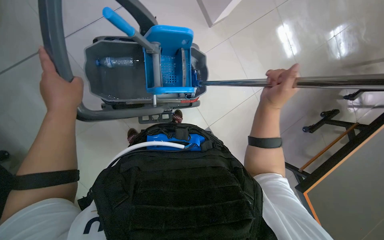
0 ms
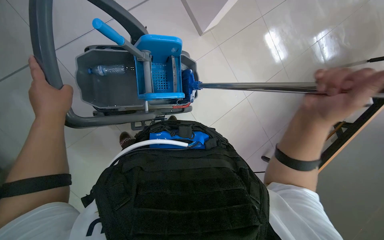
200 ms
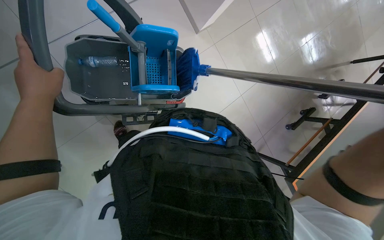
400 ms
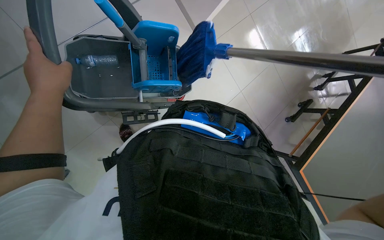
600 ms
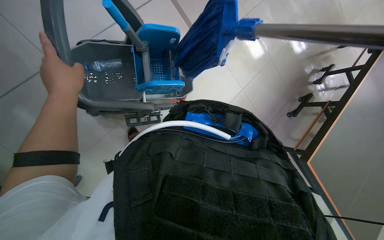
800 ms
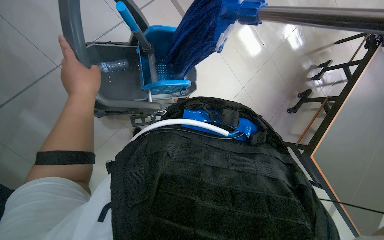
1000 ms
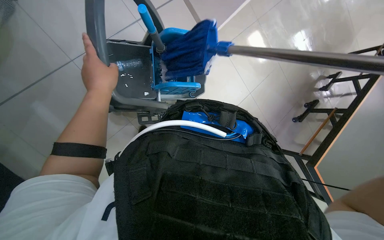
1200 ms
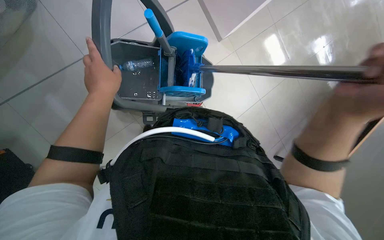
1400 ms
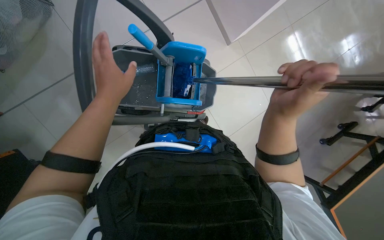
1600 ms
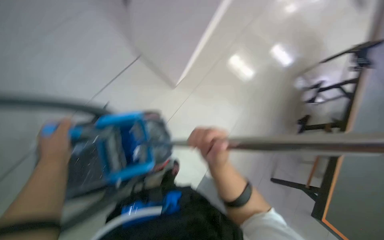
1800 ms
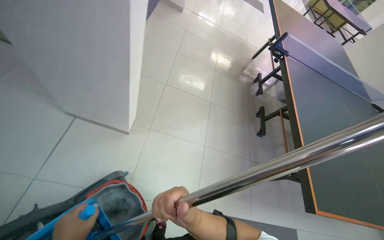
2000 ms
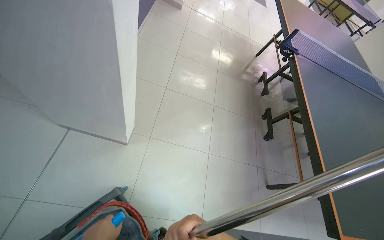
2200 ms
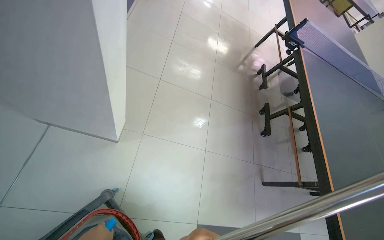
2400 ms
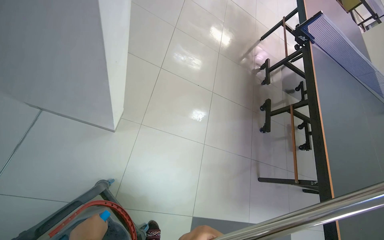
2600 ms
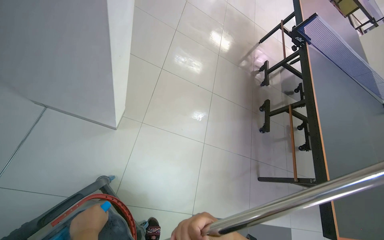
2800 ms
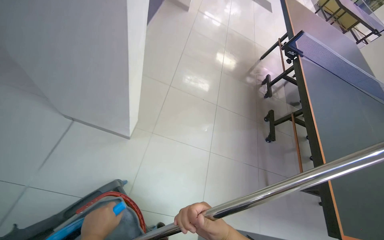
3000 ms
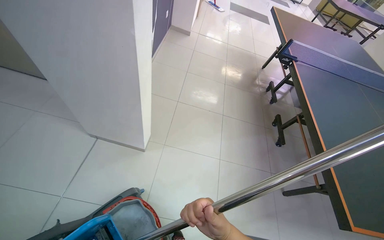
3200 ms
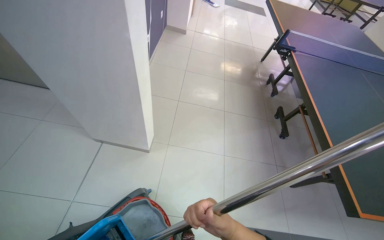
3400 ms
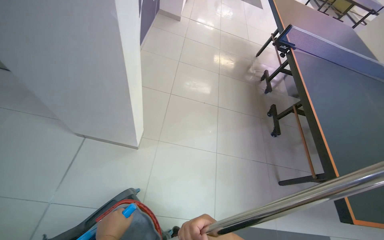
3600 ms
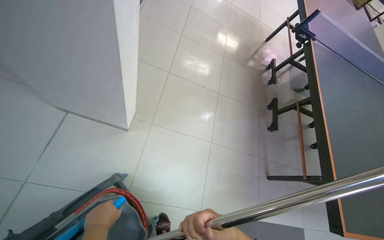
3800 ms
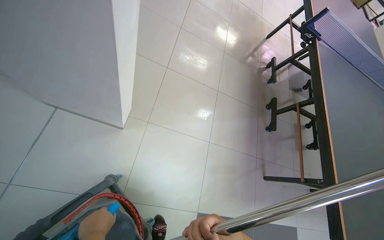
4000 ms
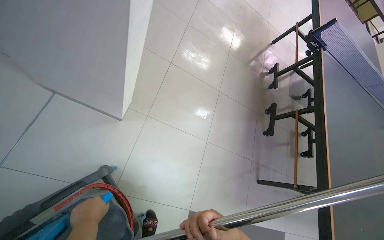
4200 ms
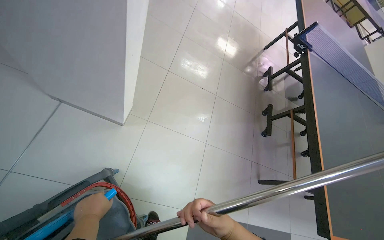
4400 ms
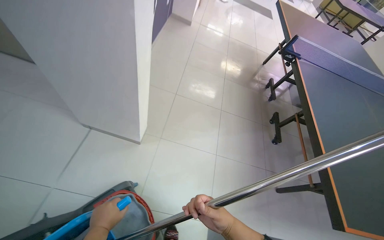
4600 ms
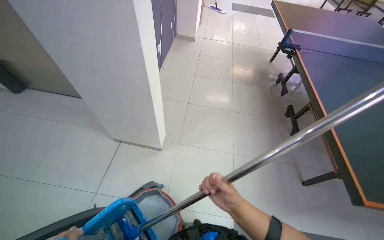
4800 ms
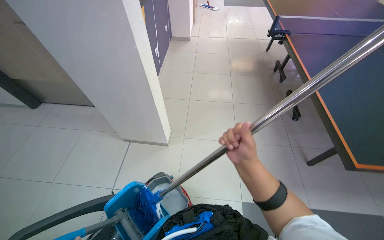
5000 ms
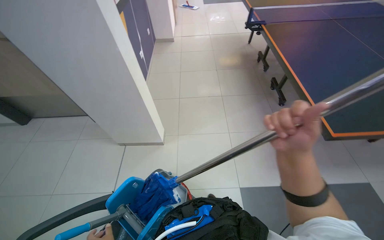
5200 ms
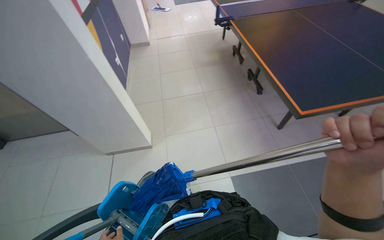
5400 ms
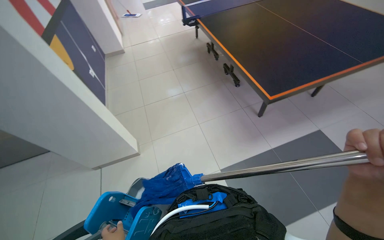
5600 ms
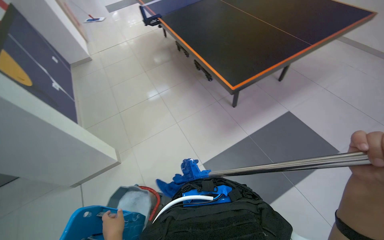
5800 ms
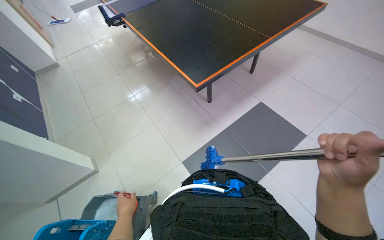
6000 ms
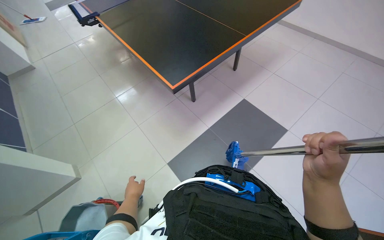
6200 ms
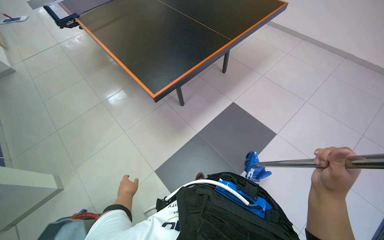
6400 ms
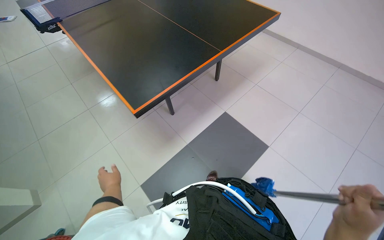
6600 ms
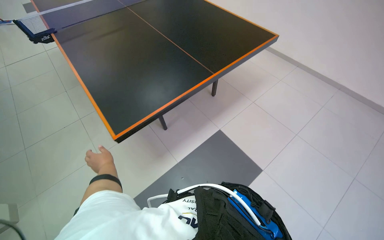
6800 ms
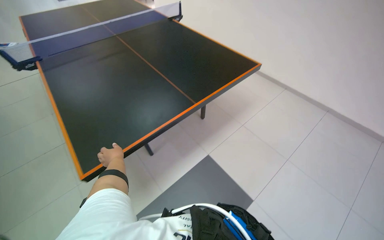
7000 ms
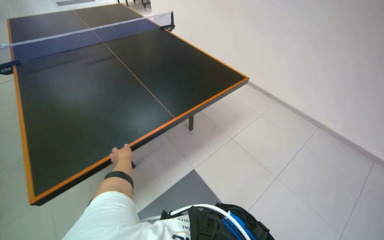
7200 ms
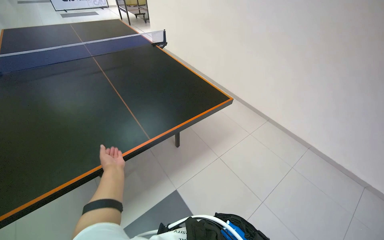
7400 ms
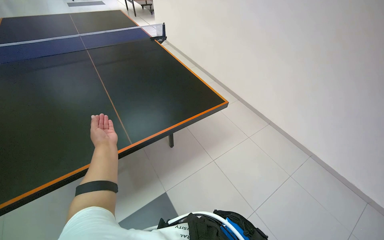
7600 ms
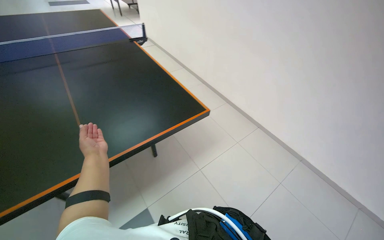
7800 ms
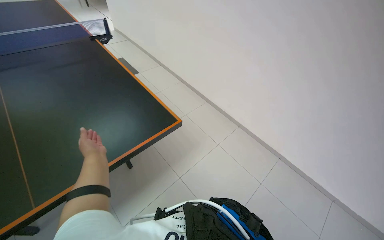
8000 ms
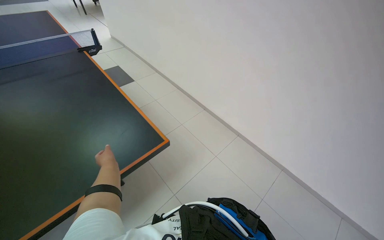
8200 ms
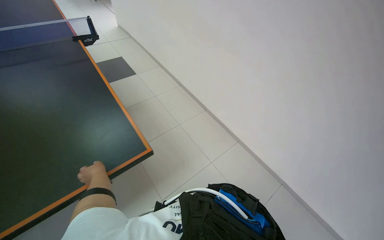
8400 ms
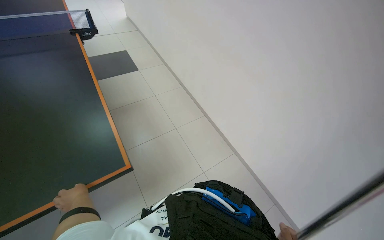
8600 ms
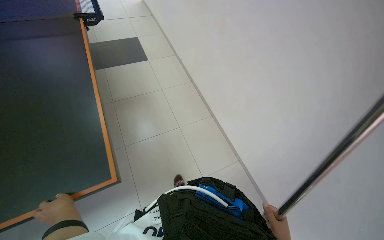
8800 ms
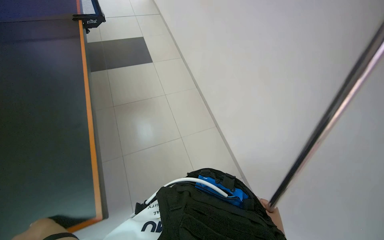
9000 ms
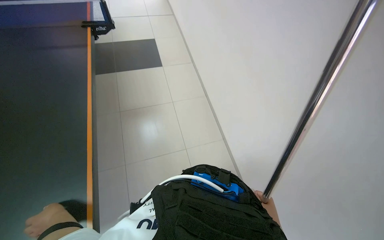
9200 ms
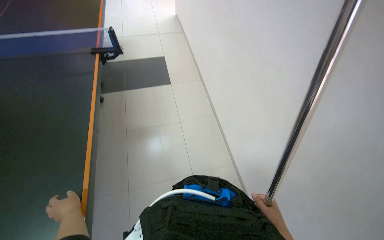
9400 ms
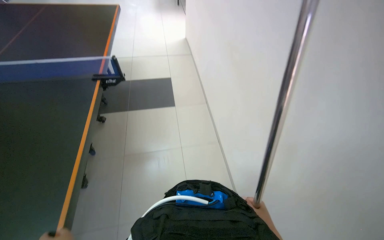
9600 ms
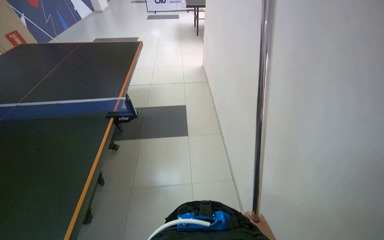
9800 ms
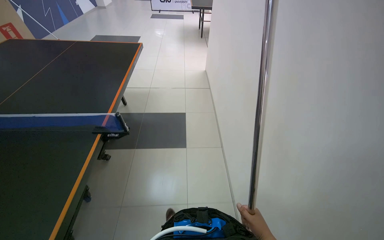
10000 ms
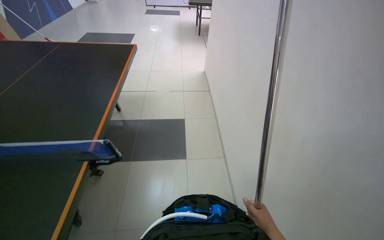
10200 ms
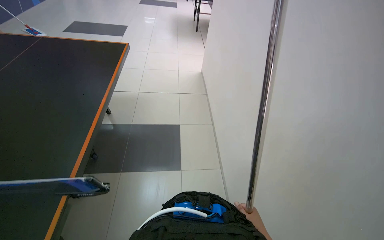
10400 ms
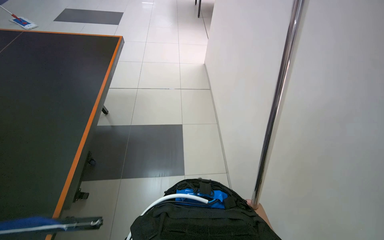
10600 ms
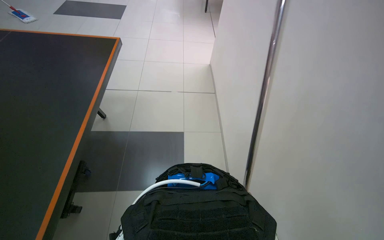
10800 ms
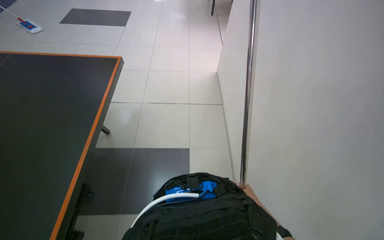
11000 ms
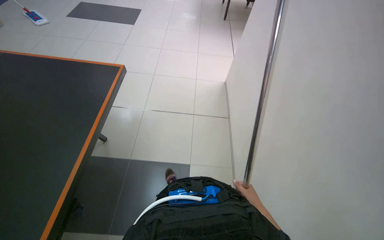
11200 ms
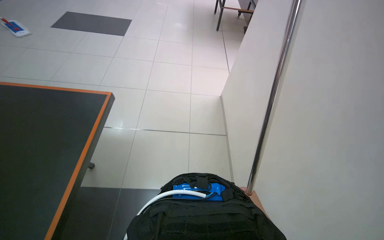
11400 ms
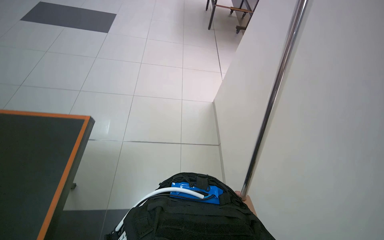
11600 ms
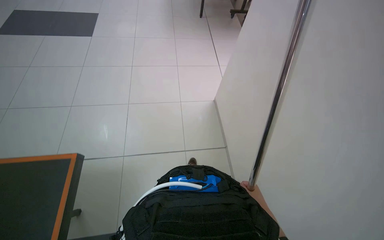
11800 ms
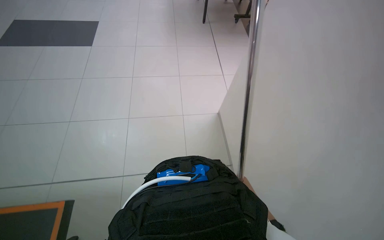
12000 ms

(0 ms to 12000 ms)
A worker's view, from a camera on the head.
Job: mopping floor.
The whole recording: Mopping floor with flat mop. The worker mops the floor with a flat mop, periodically rinsing and wringing it in the cleaning cart.
4400 ms - 6000 ms: The head travels roughly 90 cm. The scene rotates counterclockwise by some 60 degrees.
6000 ms - 7600 ms: The camera is carried roughly 1 m.
7600 ms - 9000 ms: The camera is carried roughly 1 m.
9000 ms - 10400 ms: The camera travels roughly 1 m.
10400 ms - 12000 ms: The camera is carried roughly 1.5 m.

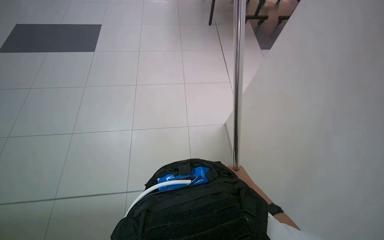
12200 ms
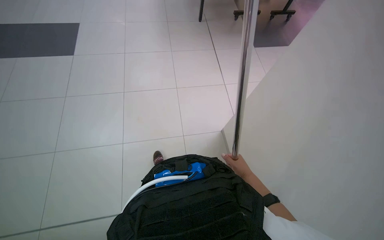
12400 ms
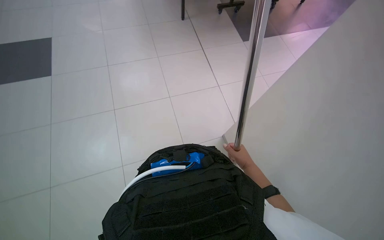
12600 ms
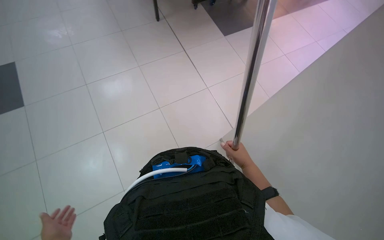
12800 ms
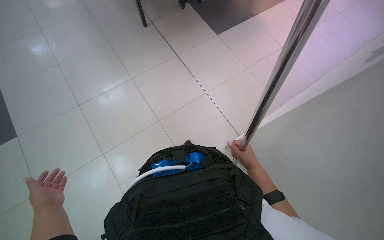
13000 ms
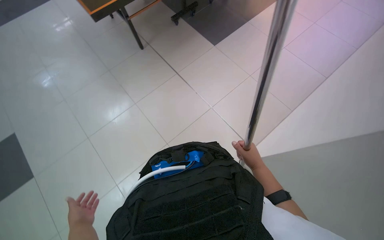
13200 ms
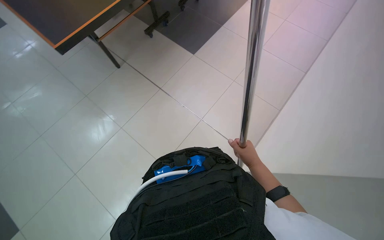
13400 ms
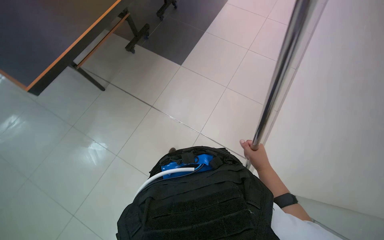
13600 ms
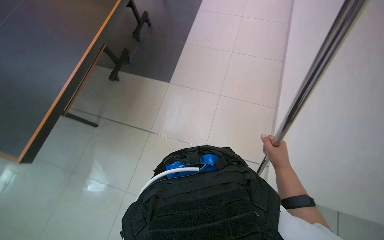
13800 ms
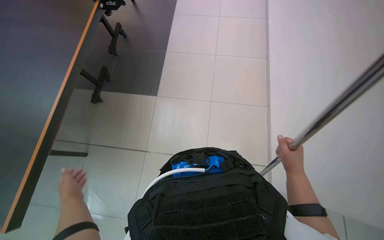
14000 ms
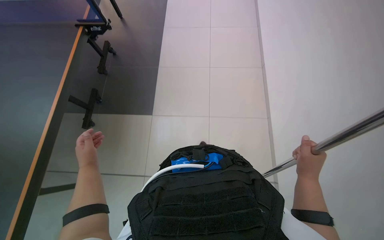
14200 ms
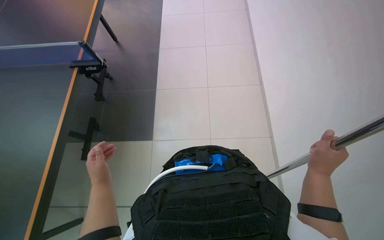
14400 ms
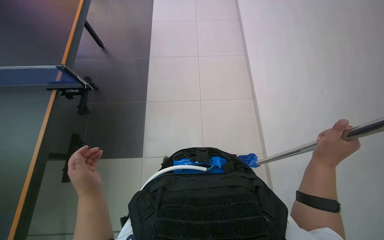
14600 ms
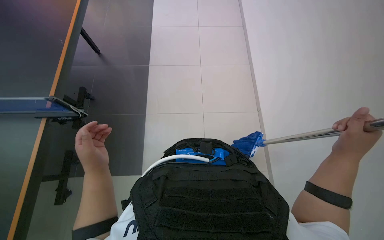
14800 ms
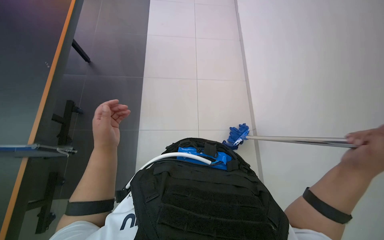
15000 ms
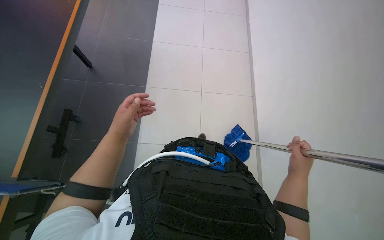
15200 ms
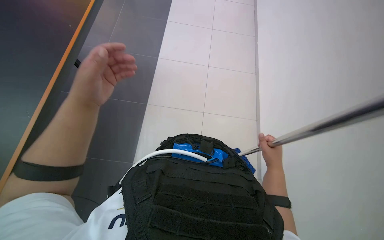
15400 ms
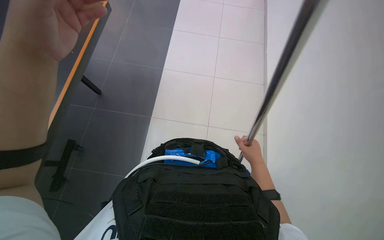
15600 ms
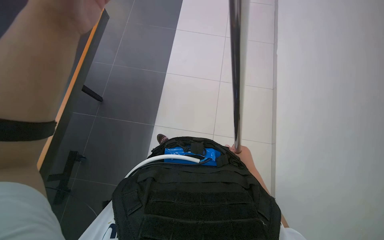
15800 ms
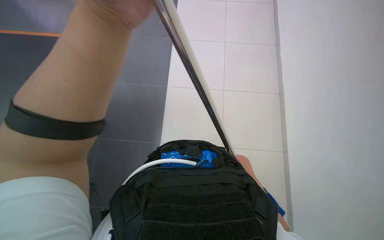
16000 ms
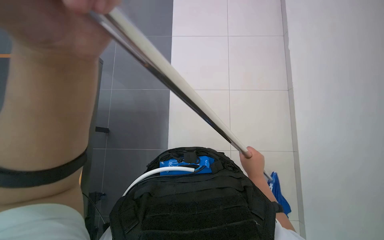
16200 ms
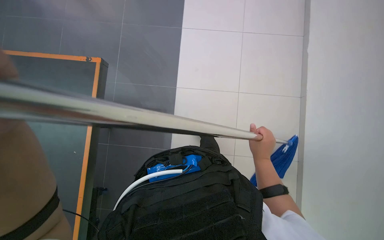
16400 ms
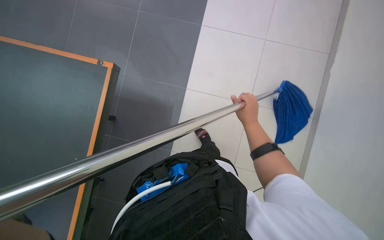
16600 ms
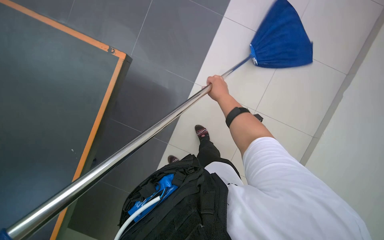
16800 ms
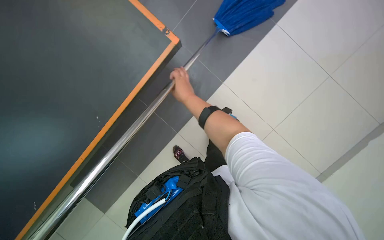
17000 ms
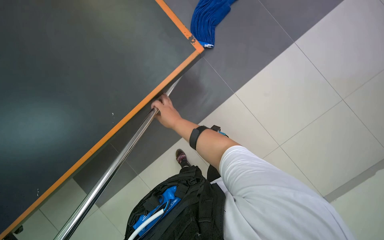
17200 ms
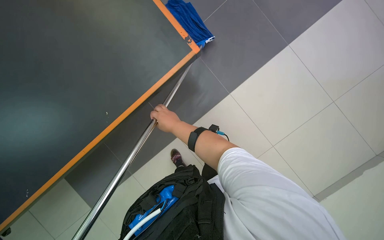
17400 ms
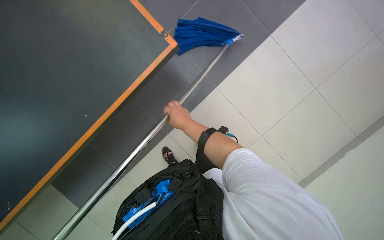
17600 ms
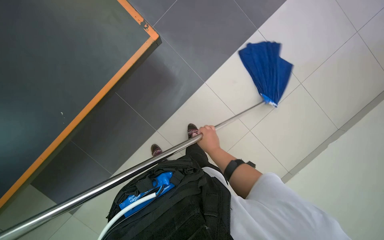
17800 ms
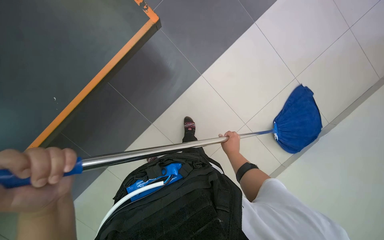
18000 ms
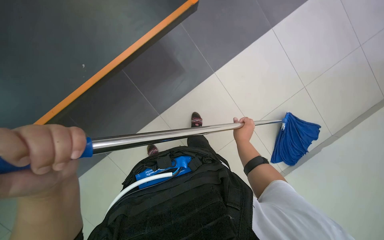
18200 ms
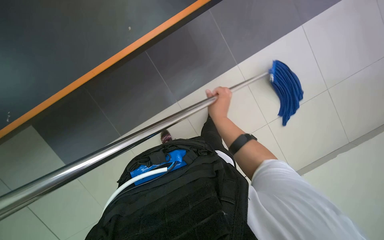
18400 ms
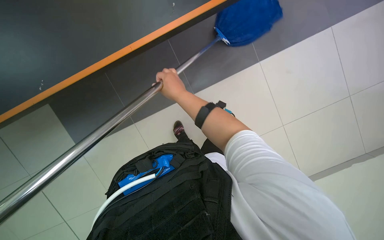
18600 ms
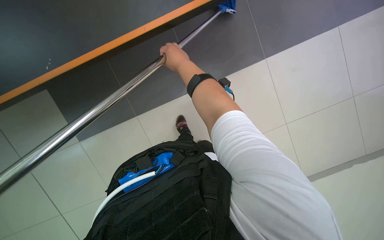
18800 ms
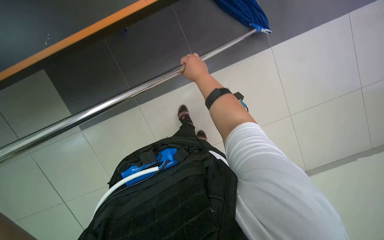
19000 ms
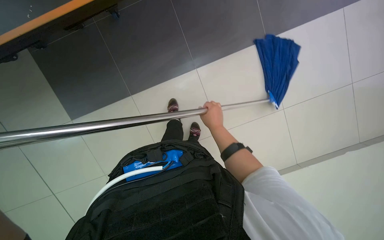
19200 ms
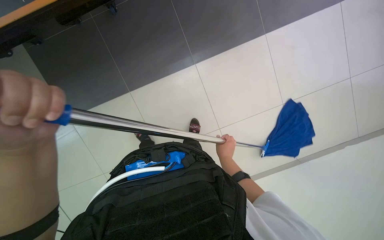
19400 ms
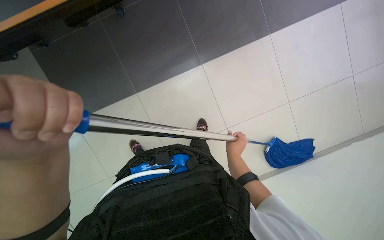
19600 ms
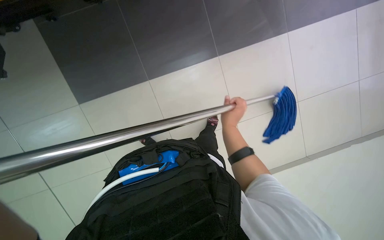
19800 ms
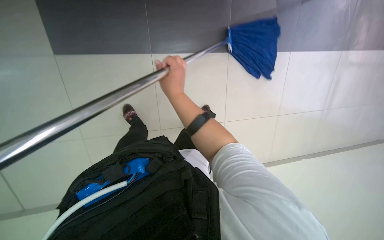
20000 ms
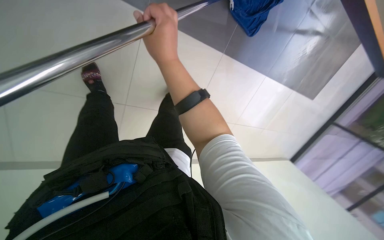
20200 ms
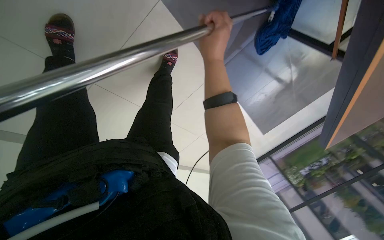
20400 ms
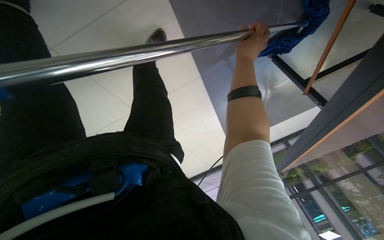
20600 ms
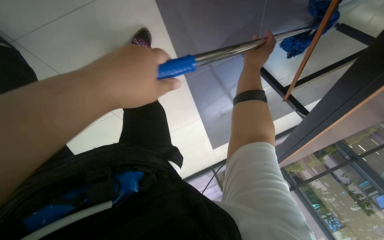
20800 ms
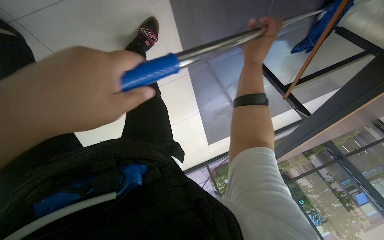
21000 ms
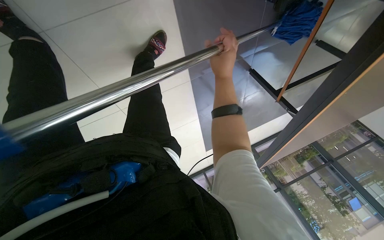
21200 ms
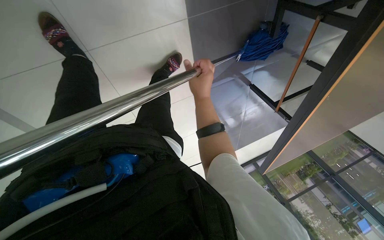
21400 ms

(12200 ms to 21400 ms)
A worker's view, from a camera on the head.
Job: mopping floor.
The whole recording: Mopping floor with flat mop. The worker mops the floor with a flat mop, periodically rinsing and wringing it in the cleaning cart.
13800 ms - 15200 ms: The camera pitches upward, by approximately 15 degrees. The right hand moves about 10 cm nearer to the camera and comes back.
15200 ms - 16800 ms: Everything in view rotates some 35 degrees counterclockwise.
16800 ms - 18400 ms: The right hand swings left and right, about 25 cm each way, with 2 reversals.
18400 ms - 19800 ms: The right hand swings up and down the picture, approximately 30 cm each way, with 2 reversals.
